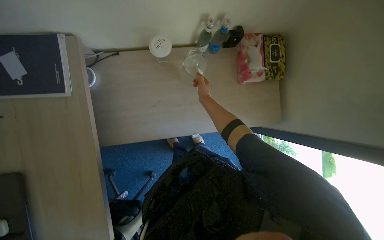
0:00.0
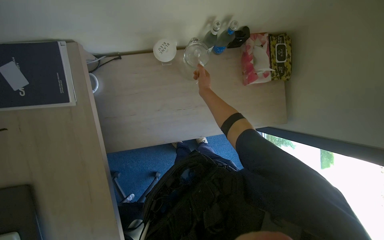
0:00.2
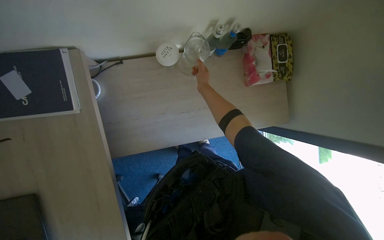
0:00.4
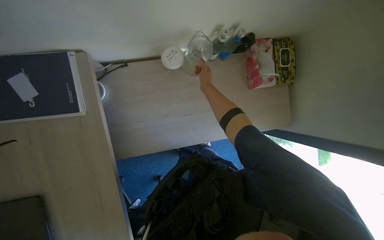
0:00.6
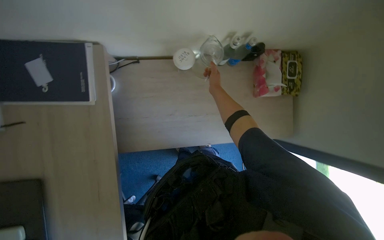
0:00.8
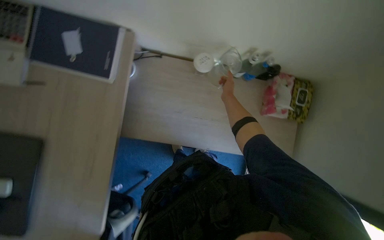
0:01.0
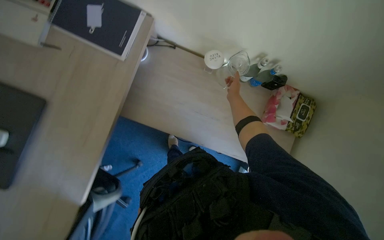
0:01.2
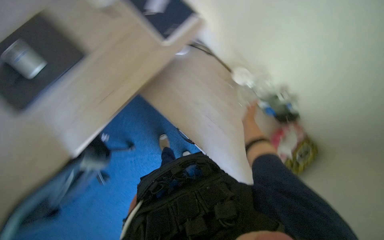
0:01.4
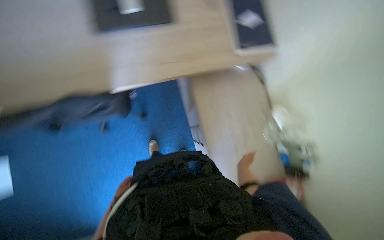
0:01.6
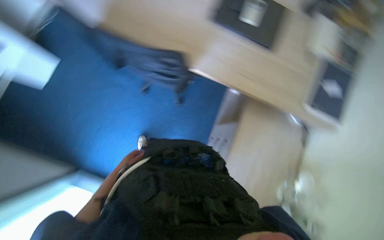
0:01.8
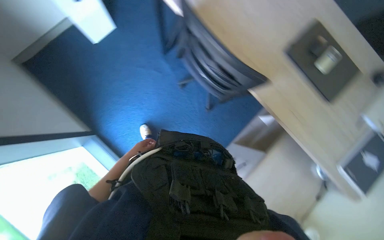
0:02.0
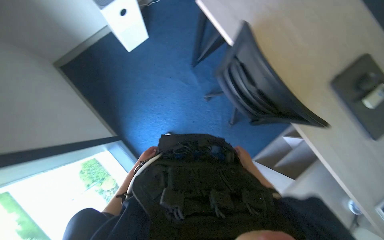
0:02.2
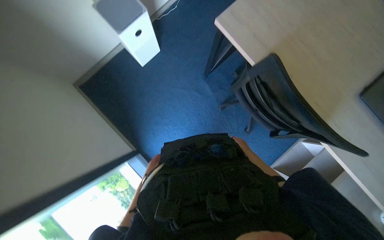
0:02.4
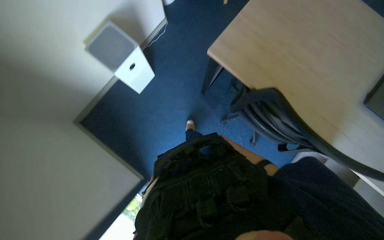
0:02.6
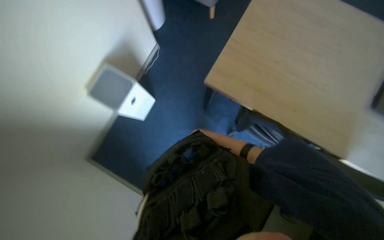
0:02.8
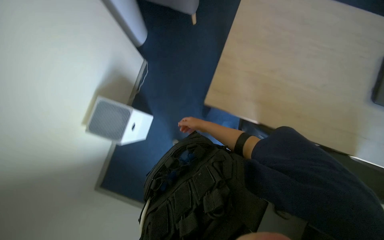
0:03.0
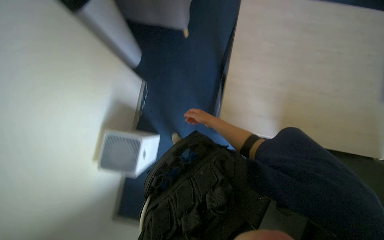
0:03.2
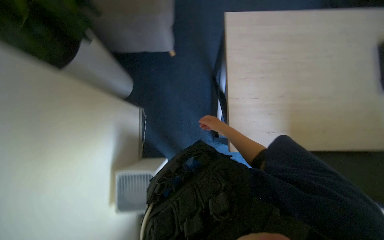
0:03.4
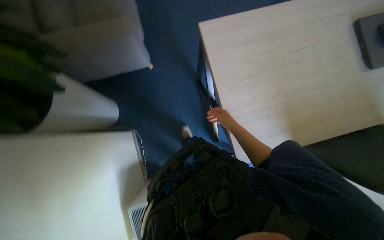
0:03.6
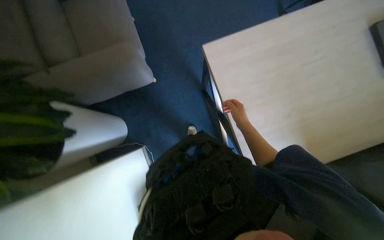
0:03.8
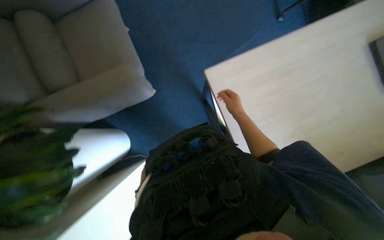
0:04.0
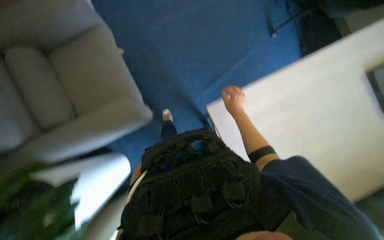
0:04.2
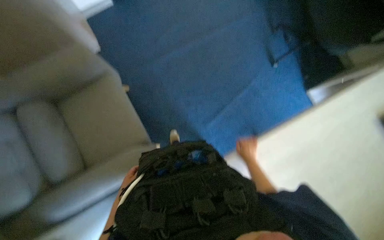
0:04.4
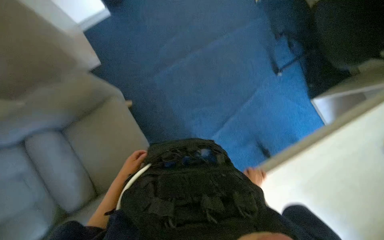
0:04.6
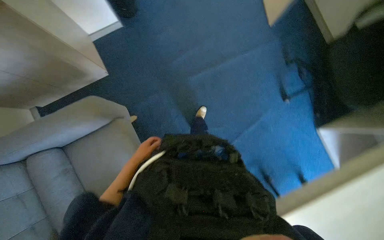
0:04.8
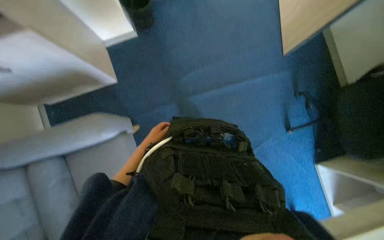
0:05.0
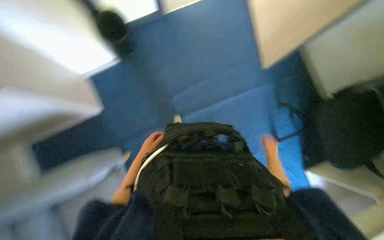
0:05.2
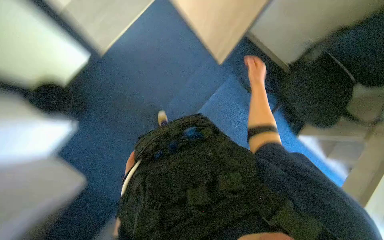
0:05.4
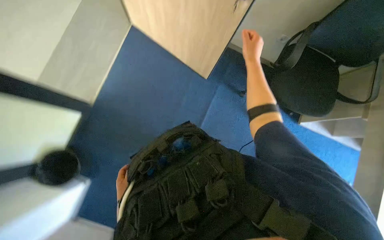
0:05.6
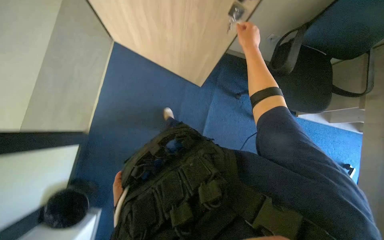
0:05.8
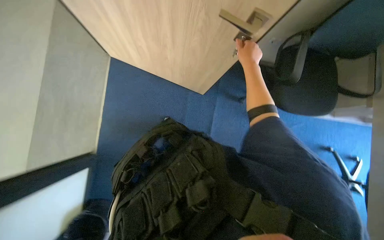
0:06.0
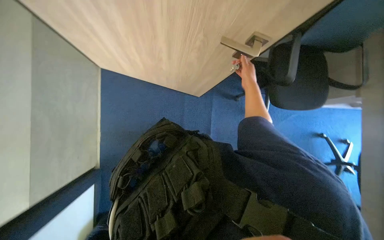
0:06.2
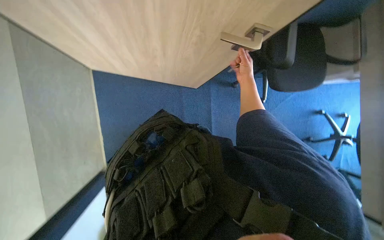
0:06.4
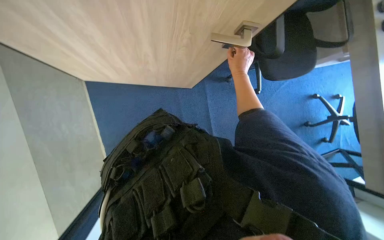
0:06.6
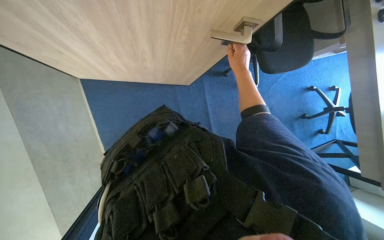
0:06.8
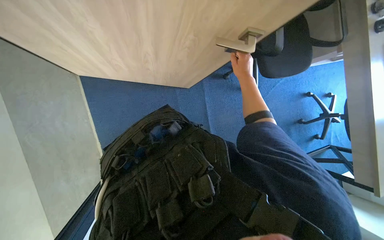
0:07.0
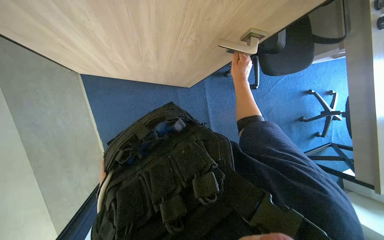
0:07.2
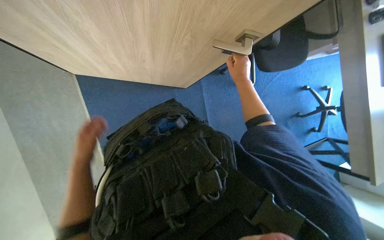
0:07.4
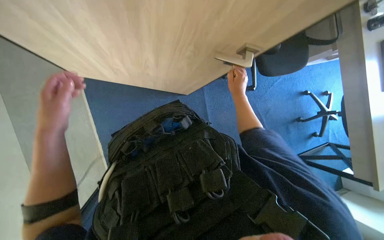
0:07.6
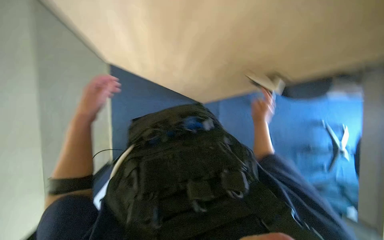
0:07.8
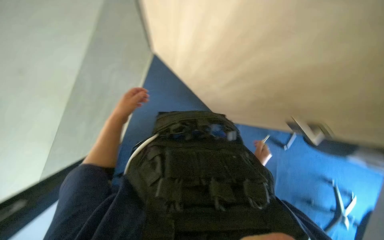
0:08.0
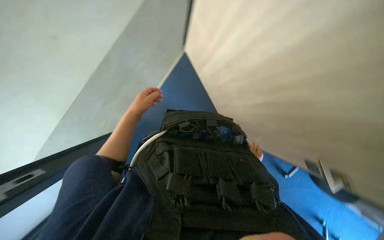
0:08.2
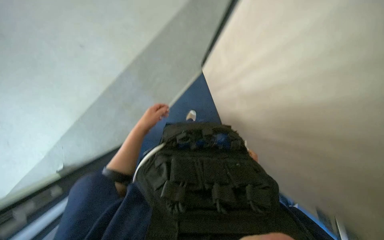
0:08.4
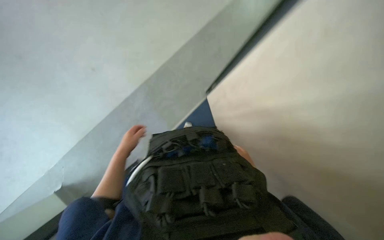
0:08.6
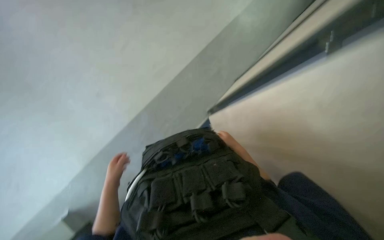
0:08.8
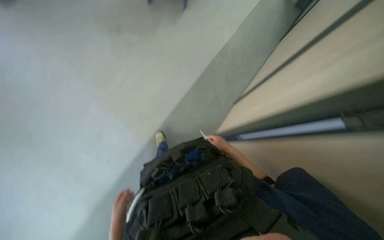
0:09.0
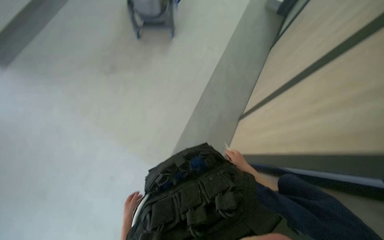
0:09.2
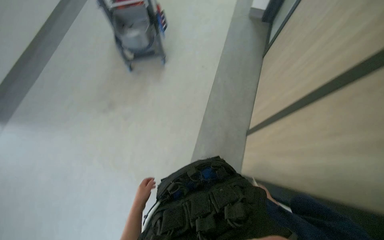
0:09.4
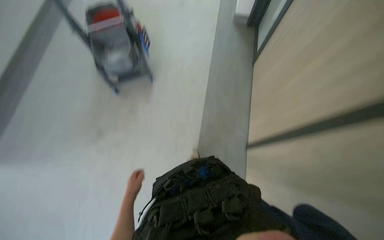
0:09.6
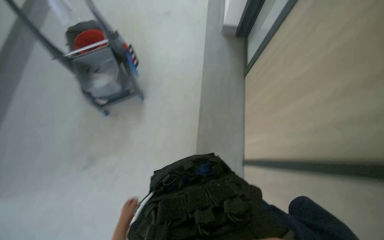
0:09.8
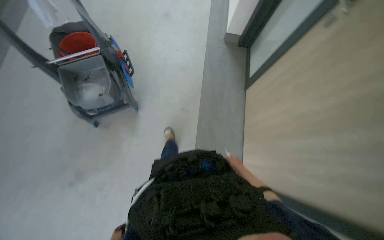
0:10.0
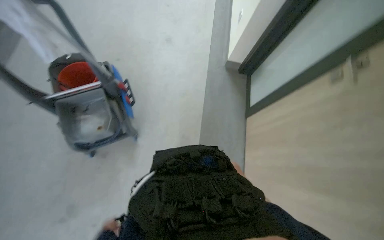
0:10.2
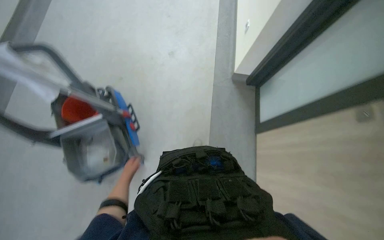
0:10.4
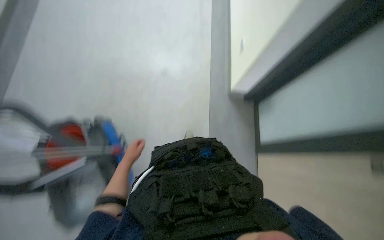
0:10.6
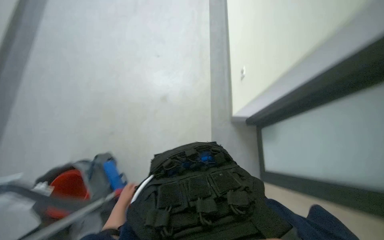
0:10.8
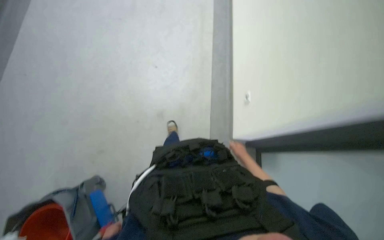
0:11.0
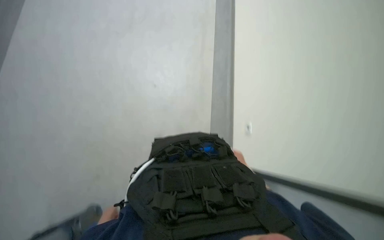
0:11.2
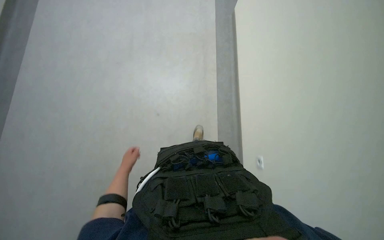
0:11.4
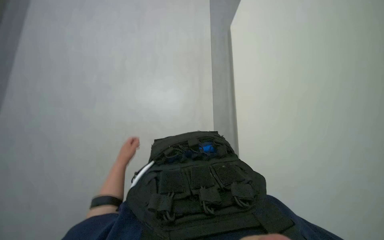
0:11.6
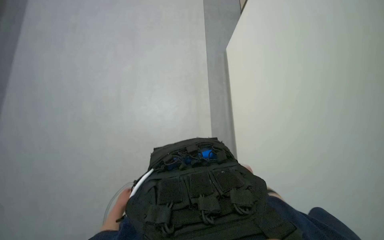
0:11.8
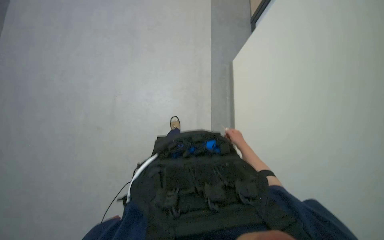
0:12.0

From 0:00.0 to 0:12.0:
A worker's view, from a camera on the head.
Job: preparing food.
The whole recording: Preparing bottle at sink. The worker pours water into a thermal pot, fills two pitchers, places lids on them, and plugs in the thermal pot.
From 0:00.0 to 0:01.6: The camera pitches upward, by some 15 degrees. The scene turns roughly 80 degrees clockwise in the picture.
From 0:03.0 to 0:04.4: The camera travels roughly 70 cm. The scene rotates counterclockwise by approximately 45 degrees.
From 0:04.4 to 0:06.0: The head travels about 40 cm. The scene rotates counterclockwise by roughly 30 degrees.
From 0:06.0 to 0:07.6: The camera travels some 40 cm.
From 0:07.6 to 0:09.0: The camera pitches upward, by some 25 degrees.
From 0:09.0 to 0:10.4: The view tilts some 20 degrees upward.
From 0:10.4 to 0:12.0: The camera is carried about 40 cm. The wearer looks roughly 15 degrees further upward.

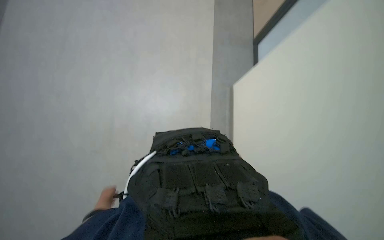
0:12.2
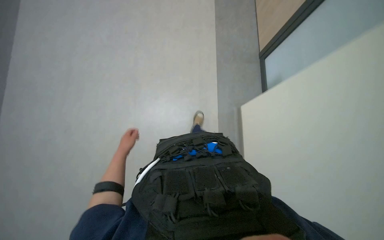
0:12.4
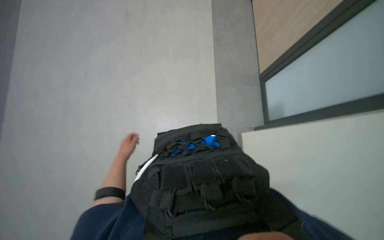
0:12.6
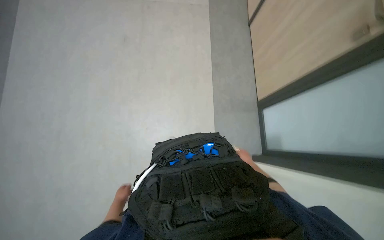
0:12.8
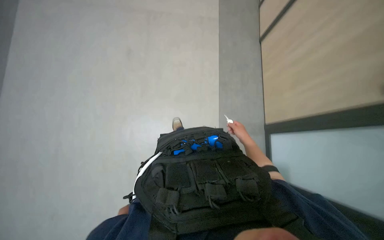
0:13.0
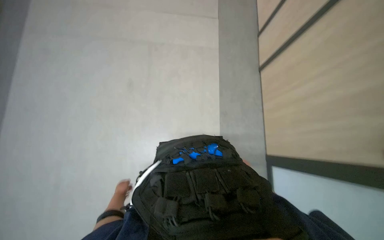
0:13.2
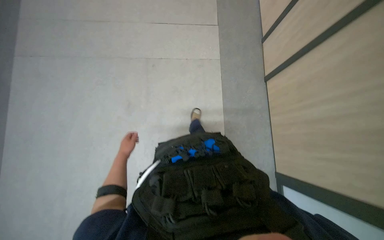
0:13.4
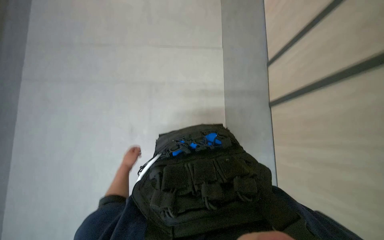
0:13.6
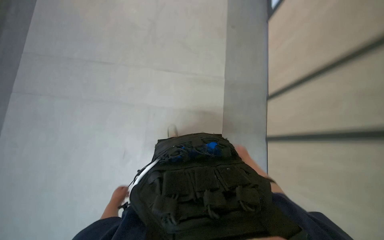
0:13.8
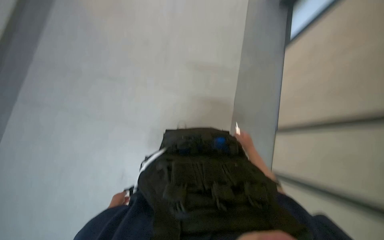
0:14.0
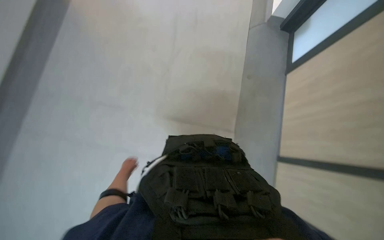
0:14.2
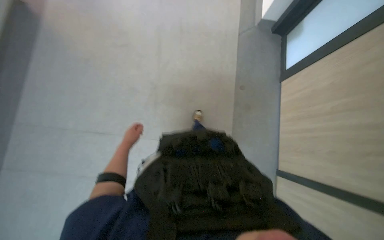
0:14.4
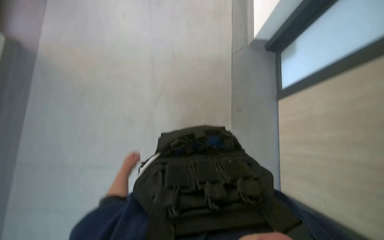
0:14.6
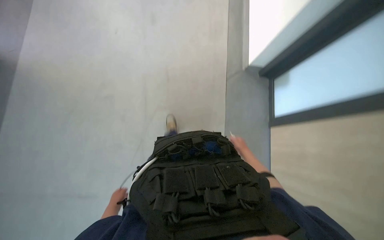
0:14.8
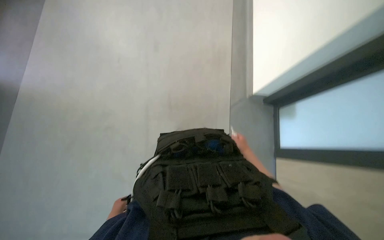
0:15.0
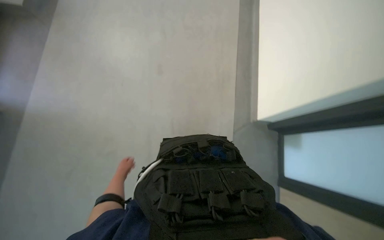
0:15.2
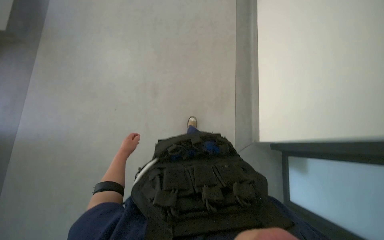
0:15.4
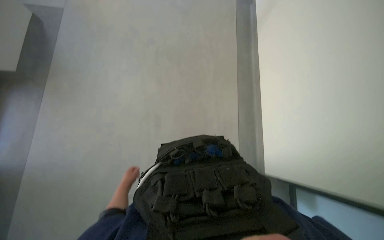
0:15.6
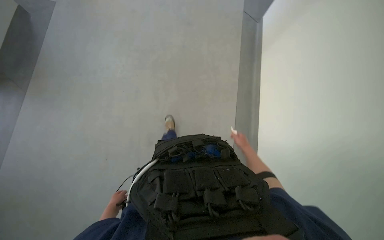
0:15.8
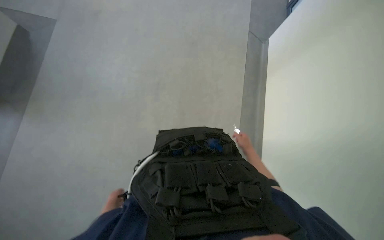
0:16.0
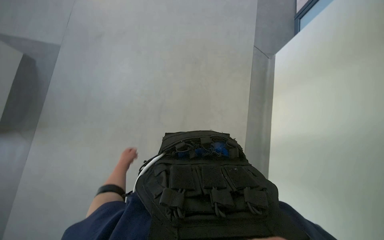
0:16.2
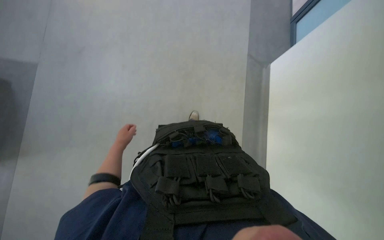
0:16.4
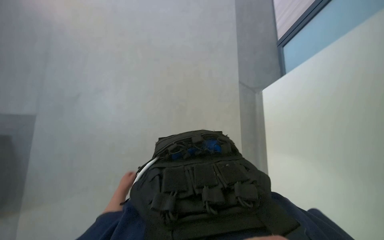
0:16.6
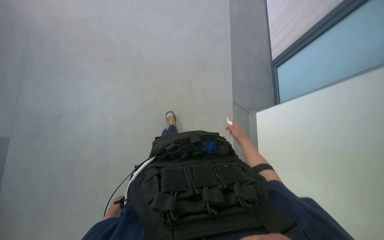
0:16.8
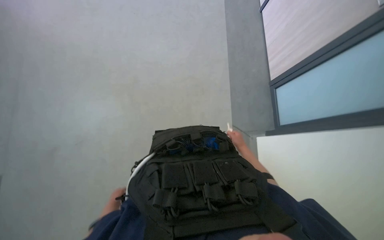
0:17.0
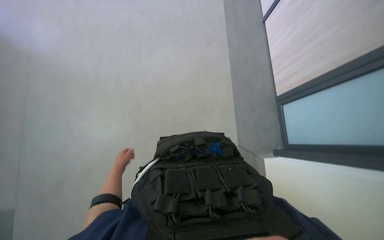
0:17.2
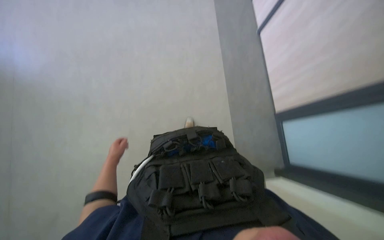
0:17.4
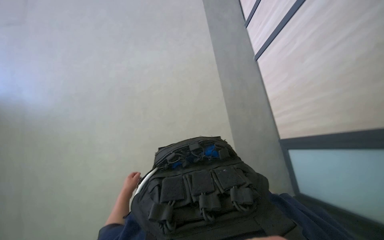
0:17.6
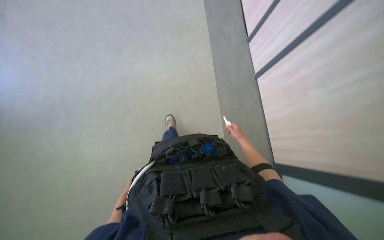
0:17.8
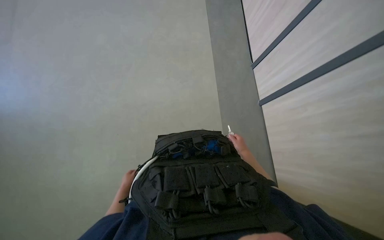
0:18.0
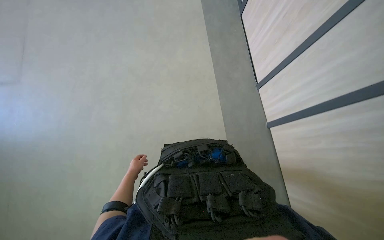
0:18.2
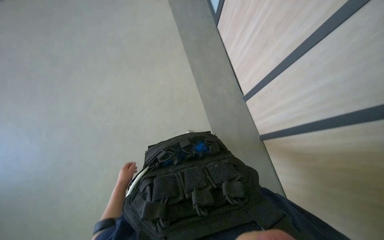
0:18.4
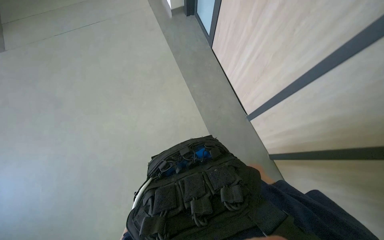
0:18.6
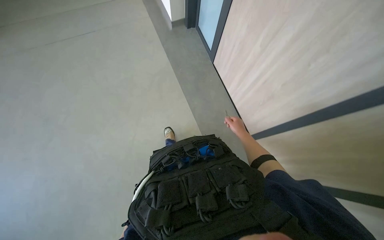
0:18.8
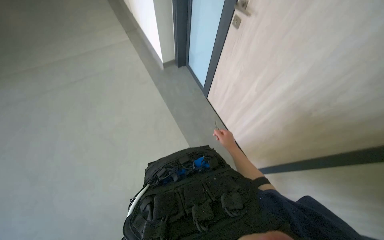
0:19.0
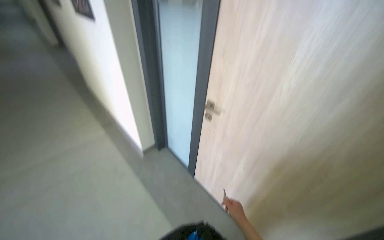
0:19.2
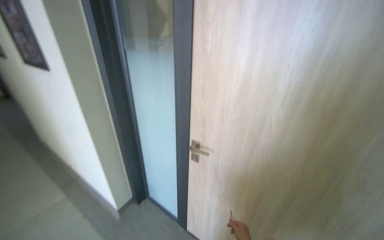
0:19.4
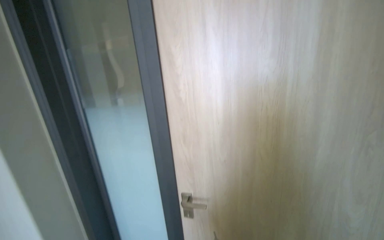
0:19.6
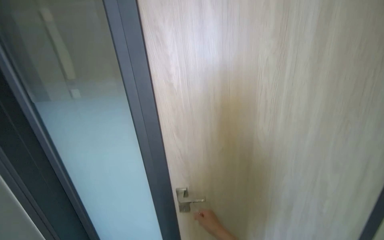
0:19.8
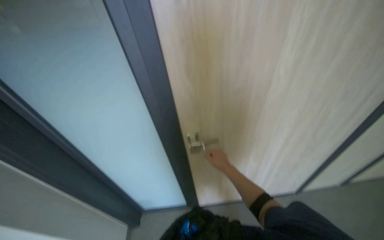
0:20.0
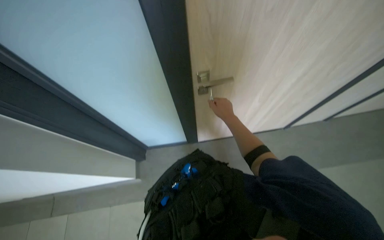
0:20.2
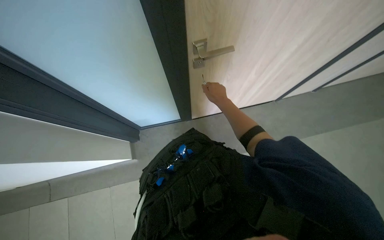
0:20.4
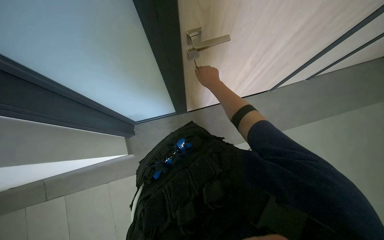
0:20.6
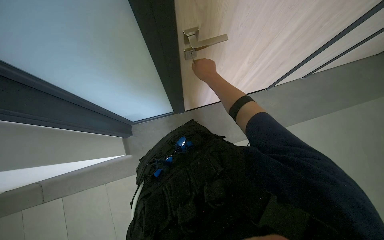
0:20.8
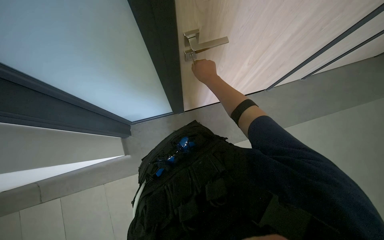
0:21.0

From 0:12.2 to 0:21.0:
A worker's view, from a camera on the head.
Job: preparing food.
The whole recording: Preparing bottle at sink. The worker pours water into a thermal pot, fills two pitchers, places lids on them, and plugs in the thermal pot.
From 0:12.2 to 0:13.6: The view tilts roughly 20 degrees upward. The right hand travels nearer to the camera and back again, about 10 cm each way.
From 0:13.6 to 0:15.2: The view tilts approximately 25 degrees upward. The left hand goes up and down the picture, roughly 15 cm each way, reversing 3 times.
From 0:15.2 to 0:16.6: The camera pitches upward, by roughly 25 degrees. The left hand goes up and down the picture, some 25 cm each way, reversing 3 times.
From 0:16.6 to 0:18.0: The view tips upward by about 15 degrees. The right hand shifts some 15 cm up the picture. The left hand moves up and down the picture over roughly 20 cm, changing direction 2 times.
From 0:18.0 to 0:19.6: The head turns to the right by approximately 45 degrees. The view tips upward by approximately 100 degrees.
